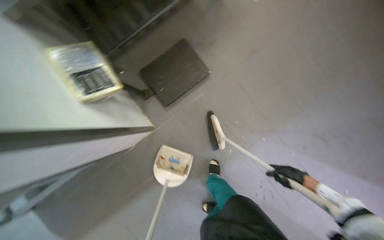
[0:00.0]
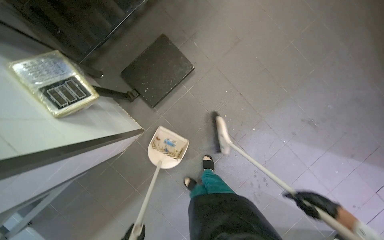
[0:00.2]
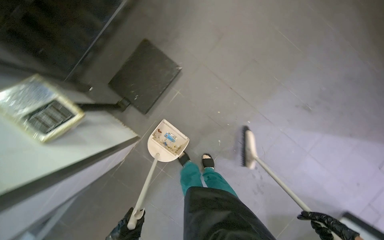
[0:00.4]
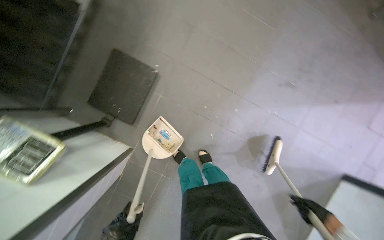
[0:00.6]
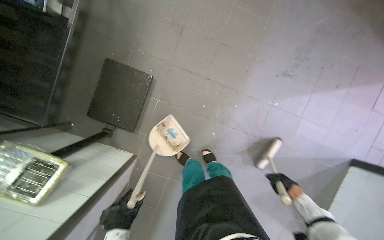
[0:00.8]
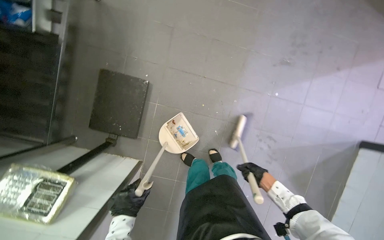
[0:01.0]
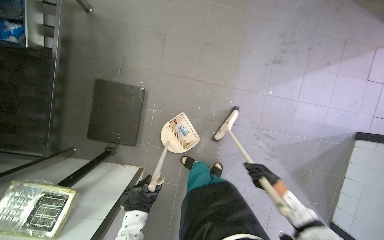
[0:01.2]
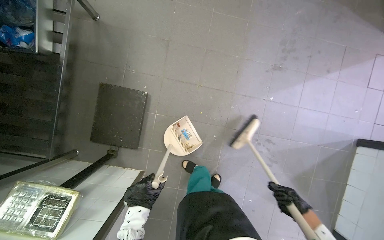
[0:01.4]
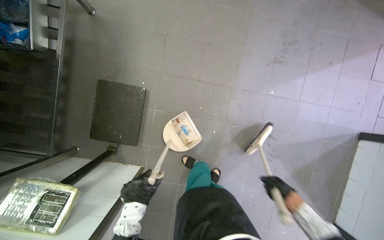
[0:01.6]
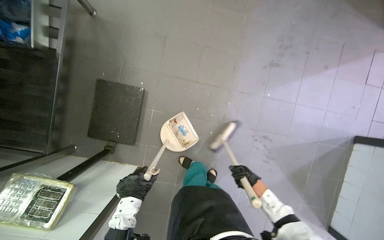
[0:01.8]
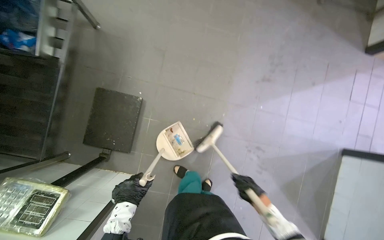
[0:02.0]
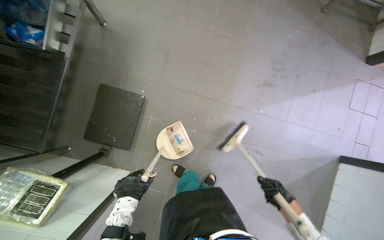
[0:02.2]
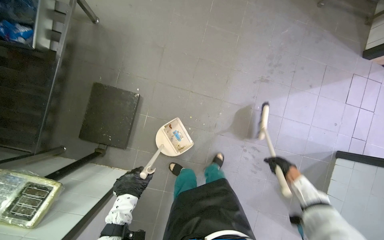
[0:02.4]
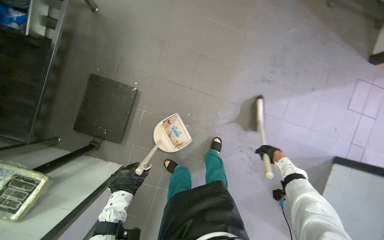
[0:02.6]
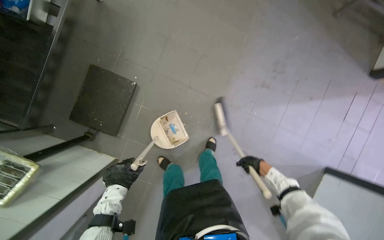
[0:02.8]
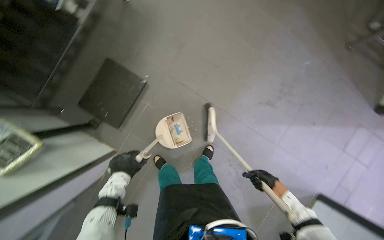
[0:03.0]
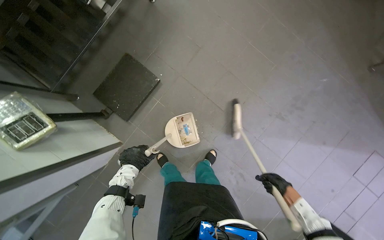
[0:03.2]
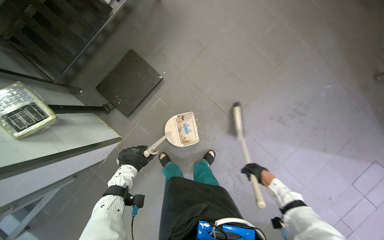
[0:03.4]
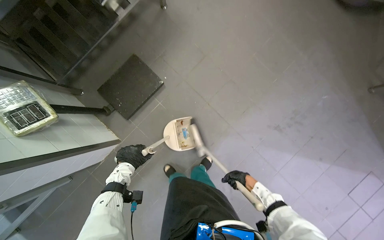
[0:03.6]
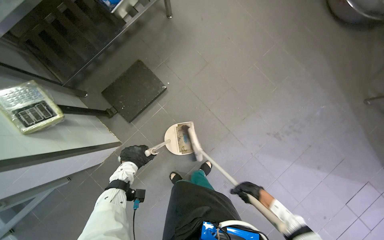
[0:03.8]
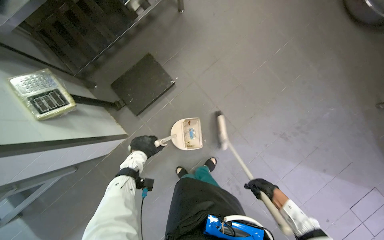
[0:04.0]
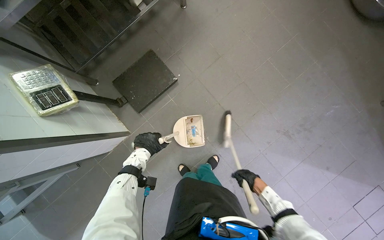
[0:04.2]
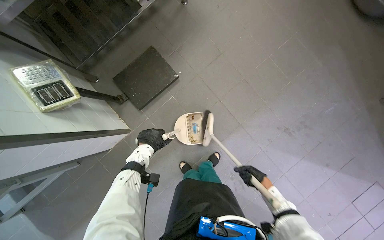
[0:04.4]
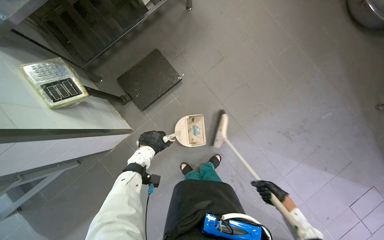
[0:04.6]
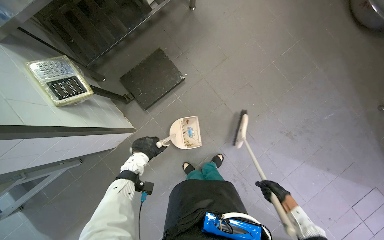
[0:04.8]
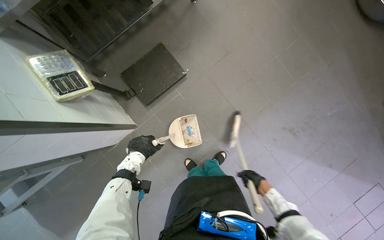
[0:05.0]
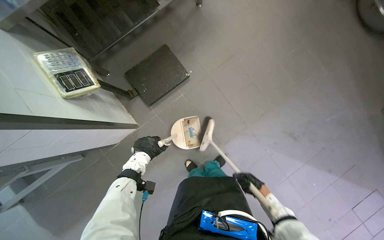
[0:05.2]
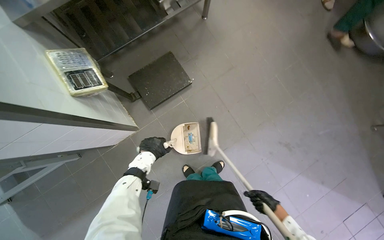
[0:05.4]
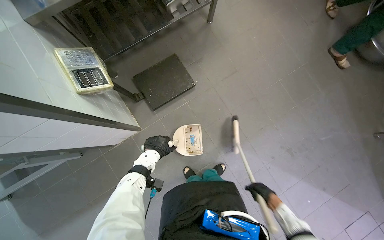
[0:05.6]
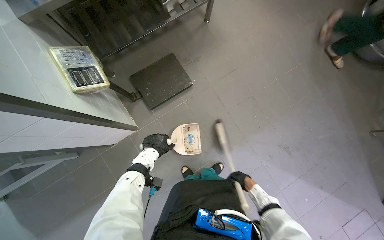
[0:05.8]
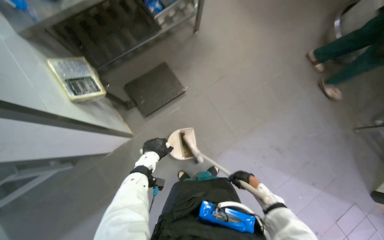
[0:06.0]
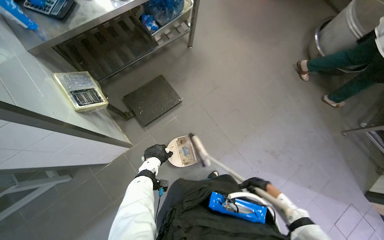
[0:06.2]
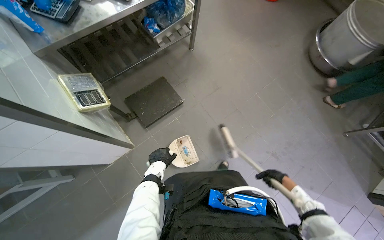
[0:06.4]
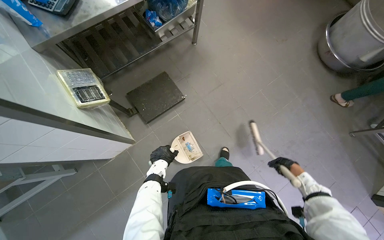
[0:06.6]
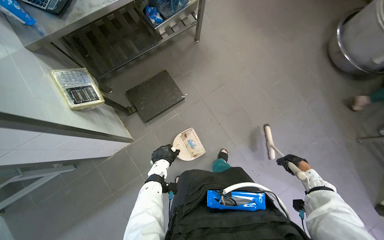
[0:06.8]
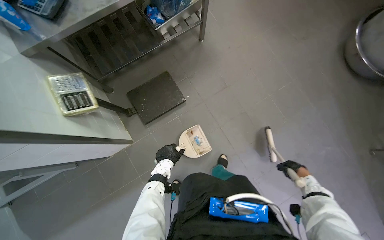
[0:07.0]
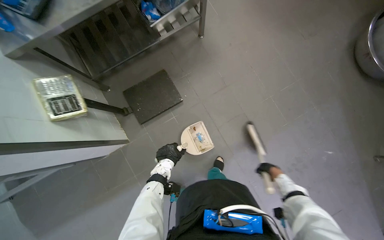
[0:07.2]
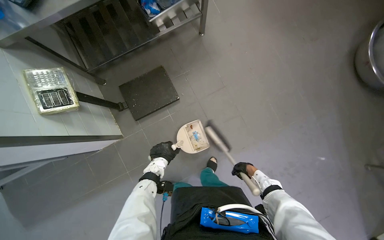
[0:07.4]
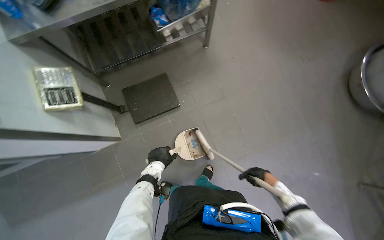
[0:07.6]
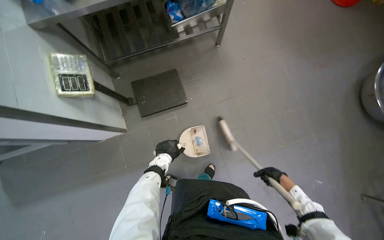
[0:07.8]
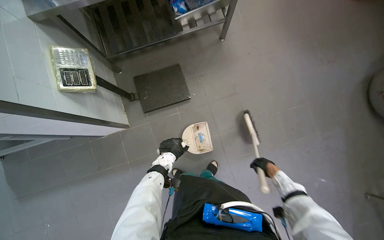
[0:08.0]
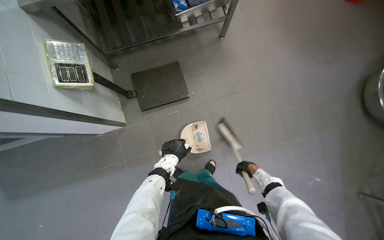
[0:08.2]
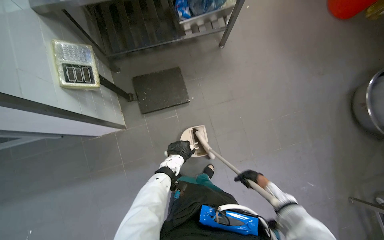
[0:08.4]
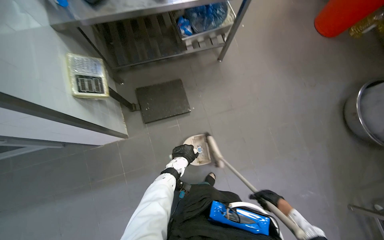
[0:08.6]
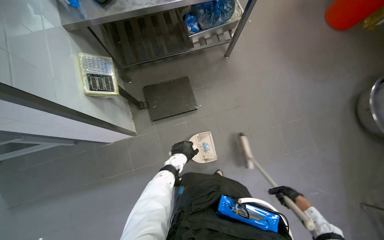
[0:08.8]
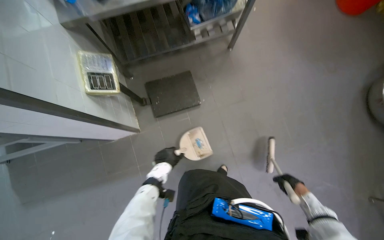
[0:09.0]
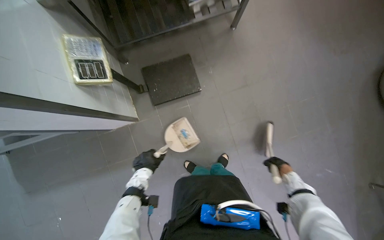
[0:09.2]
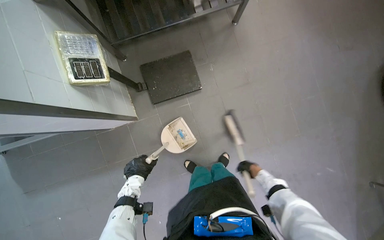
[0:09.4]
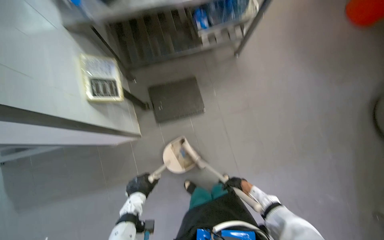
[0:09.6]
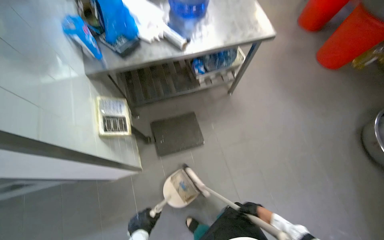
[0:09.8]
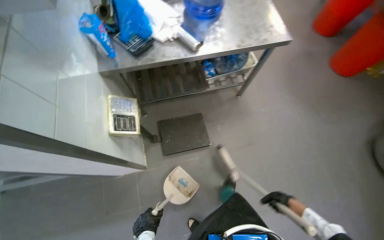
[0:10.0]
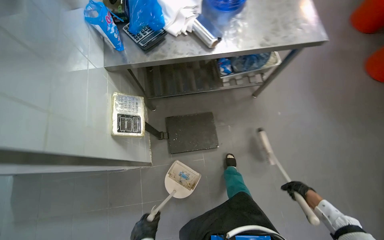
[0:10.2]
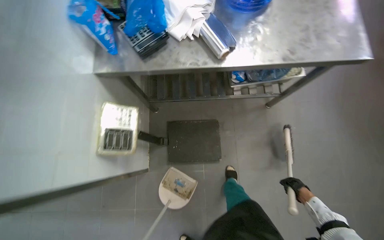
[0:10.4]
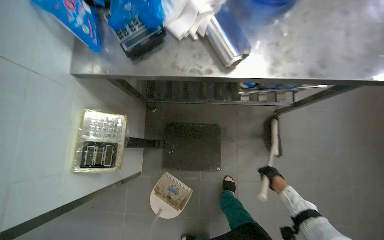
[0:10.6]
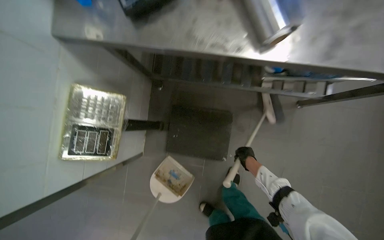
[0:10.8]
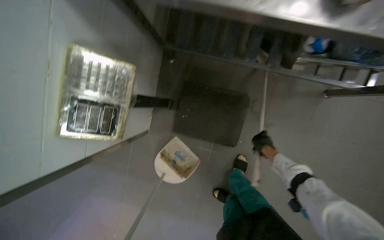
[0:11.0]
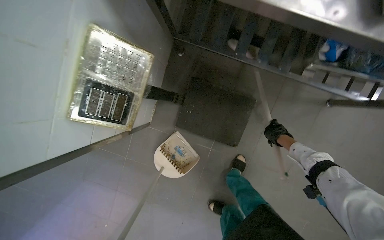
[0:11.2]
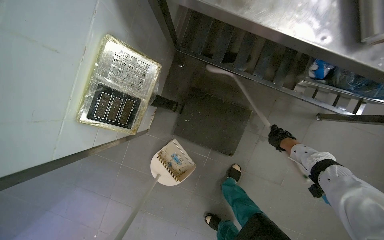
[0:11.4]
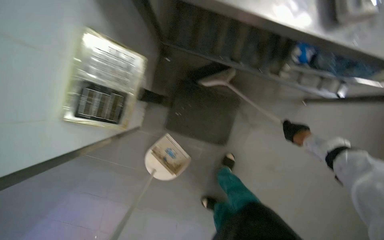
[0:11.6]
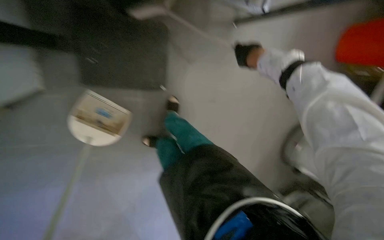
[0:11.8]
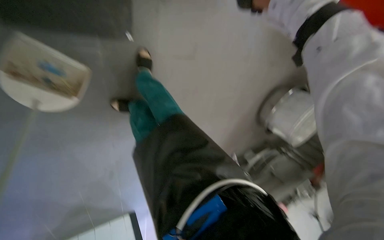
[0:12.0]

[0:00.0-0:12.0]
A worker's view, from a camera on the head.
Job: sweeping floor.
The whole recording: Sweeping kitchen floor. The worker sweeps the kitchen floor with a broom and dustpan, moving chairs to clean underneath them.
0:00.0 to 0:01.6: The scene turns some 40 degrees counterclockwise in the picture.
0:01.6 to 0:03.0: The right hand heads up the picture, covering roughly 20 cm.
0:03.0 to 0:04.4: The right hand travels farther from the camera by approximately 10 cm.
0:04.4 to 0:06.0: The right hand moves to the left, some 10 cm.
0:06.0 to 0:07.6: The right hand travels to the right and back again, some 25 cm each way.
0:07.6 to 0:09.0: The right hand travels farther from the camera and back again, some 15 cm each way.
0:09.0 to 0:10.4: The right hand goes to the left and returns, some 20 cm each way.
0:10.4 to 0:12.0: The head travels approximately 40 cm. The view swings about 30 degrees to the right. The view tilts some 40 degrees downward.

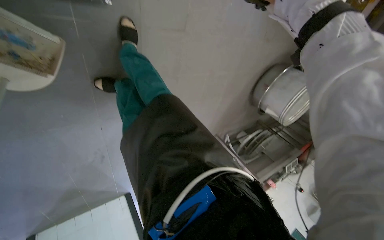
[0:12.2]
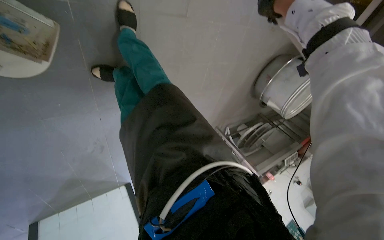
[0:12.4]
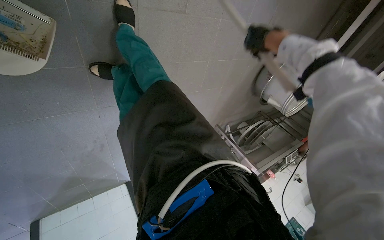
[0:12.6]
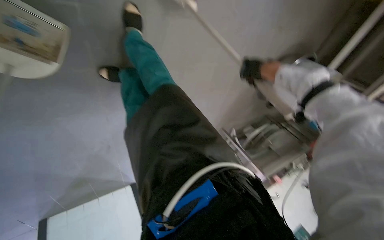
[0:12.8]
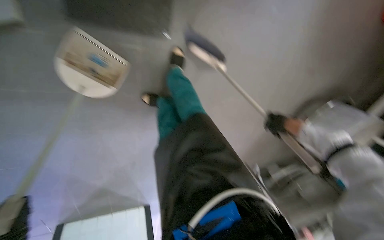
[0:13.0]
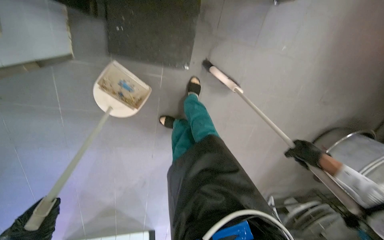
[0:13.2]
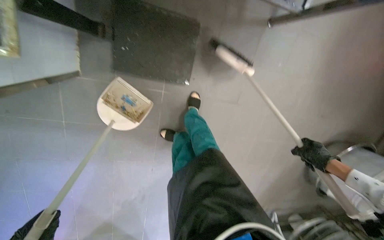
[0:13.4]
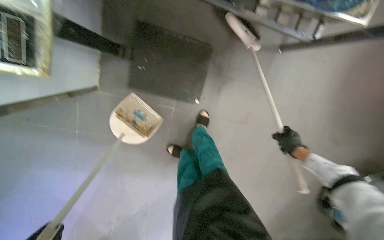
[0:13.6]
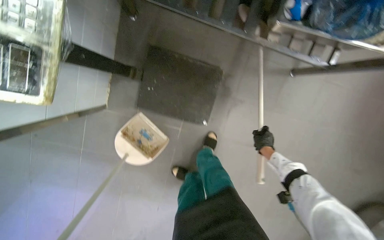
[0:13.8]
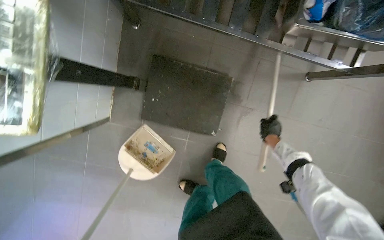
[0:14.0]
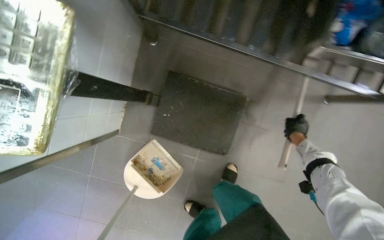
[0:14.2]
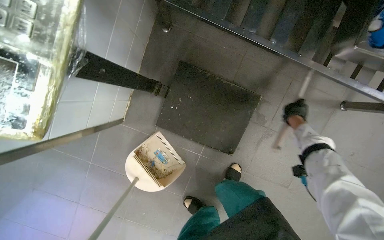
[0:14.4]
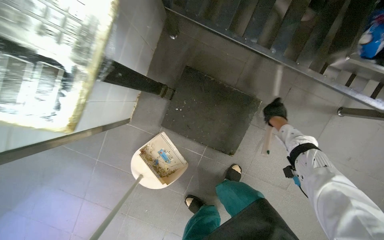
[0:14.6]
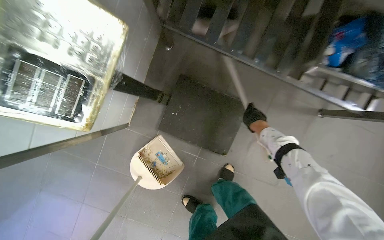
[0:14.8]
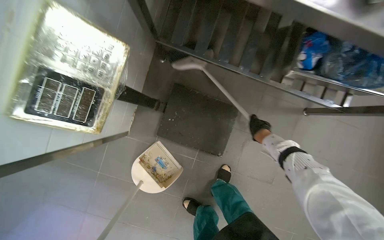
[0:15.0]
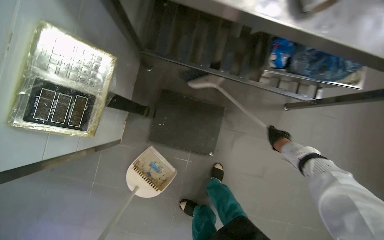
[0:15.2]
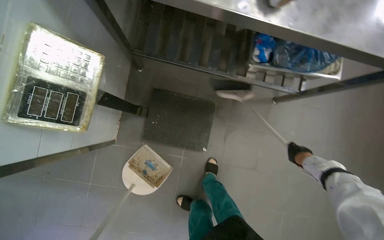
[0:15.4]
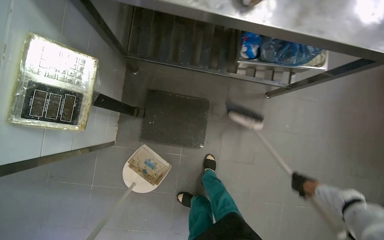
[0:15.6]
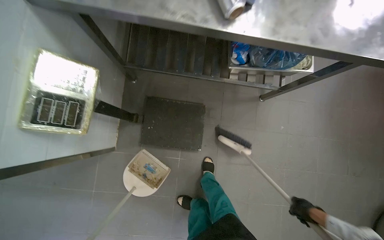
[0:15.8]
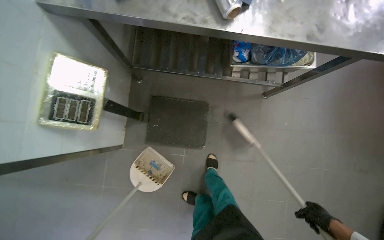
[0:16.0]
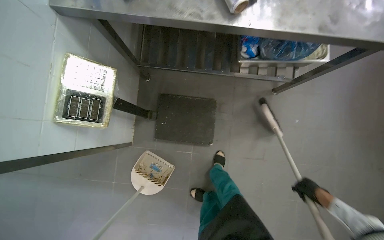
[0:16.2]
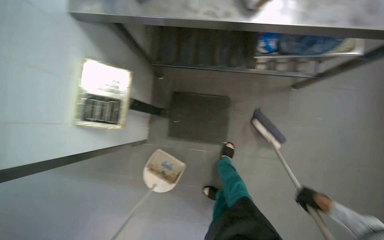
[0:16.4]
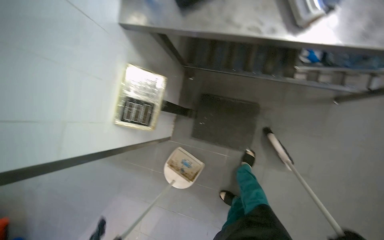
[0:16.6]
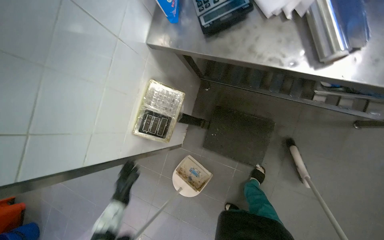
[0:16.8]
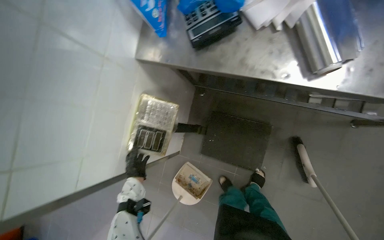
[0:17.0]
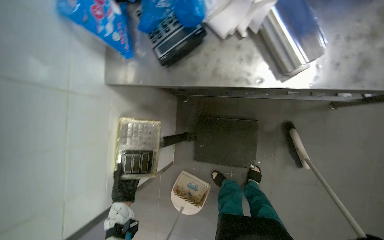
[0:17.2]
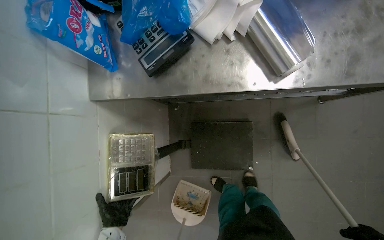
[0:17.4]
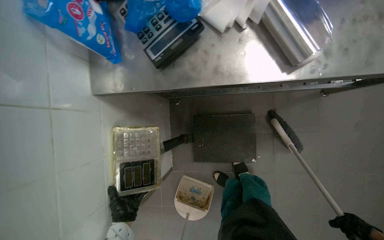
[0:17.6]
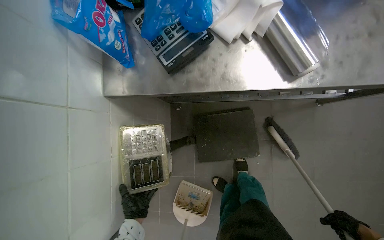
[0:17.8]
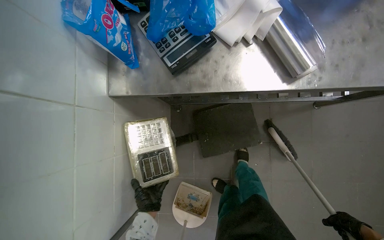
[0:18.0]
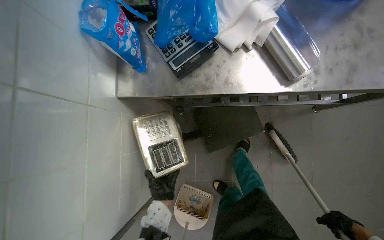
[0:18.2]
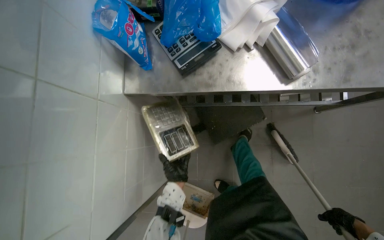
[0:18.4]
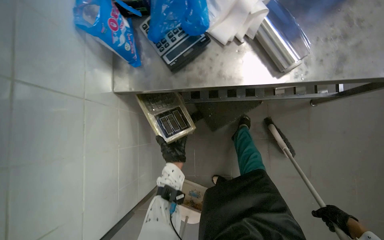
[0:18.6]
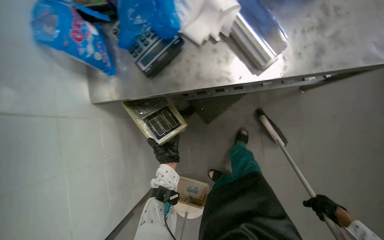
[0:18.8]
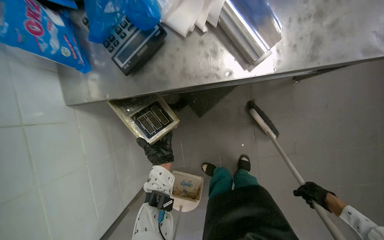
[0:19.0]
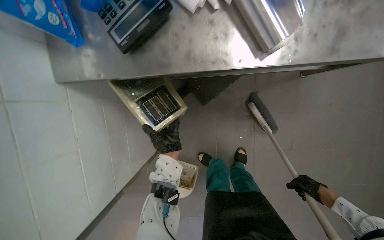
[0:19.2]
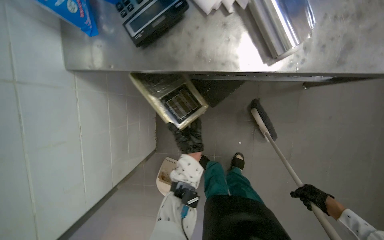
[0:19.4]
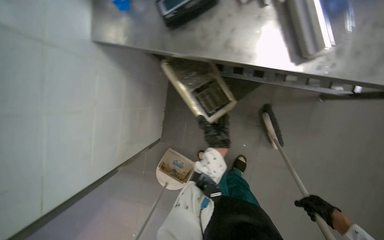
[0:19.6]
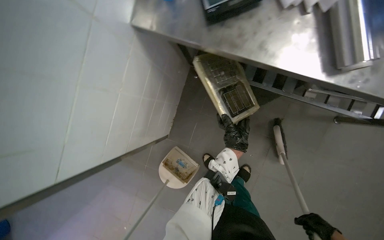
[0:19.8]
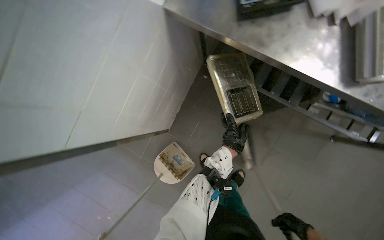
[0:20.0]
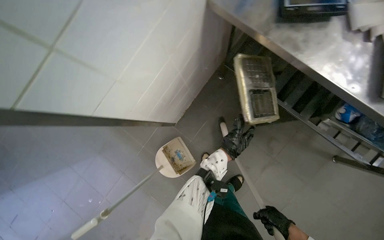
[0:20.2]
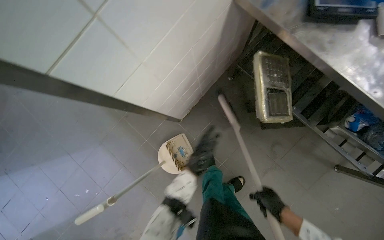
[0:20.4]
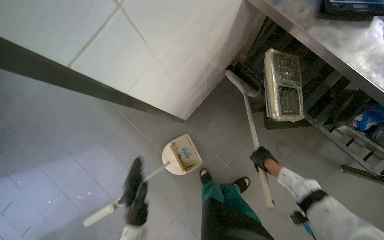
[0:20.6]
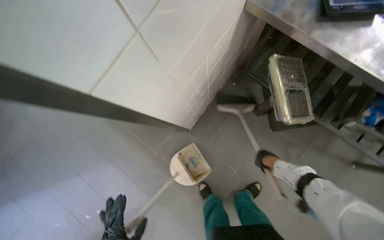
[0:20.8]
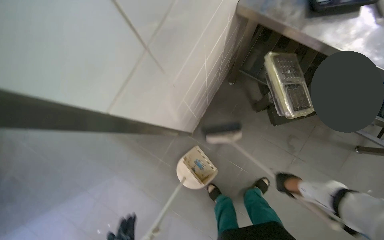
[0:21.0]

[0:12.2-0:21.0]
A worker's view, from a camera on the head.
Job: sweeping floor.
The whole recording: Sweeping kitchen floor. The worker sweeps the kitchen floor with a broom and dustpan, moving chairs to clean underneath them.
0:12.2 to 0:13.6: The wearer looks roughly 25 degrees further to the left. The wearer looks some 30 degrees further upward.
0:13.6 to 0:15.2: The wearer looks roughly 20 degrees further upward.
0:15.2 to 0:16.6: The view swings approximately 20 degrees to the left.
0:18.0 to 0:19.6: The left hand moves to the right and up the picture, about 30 cm.
